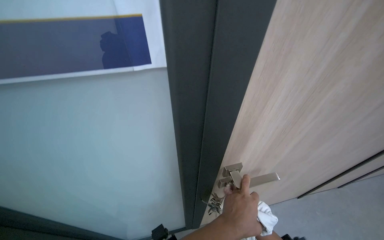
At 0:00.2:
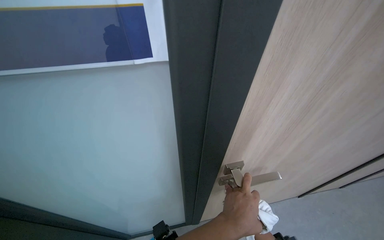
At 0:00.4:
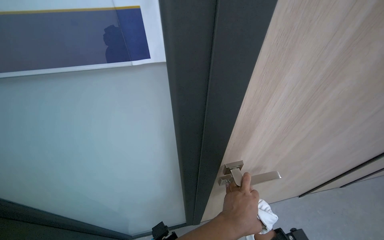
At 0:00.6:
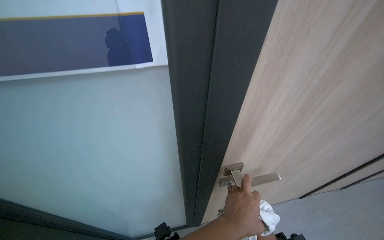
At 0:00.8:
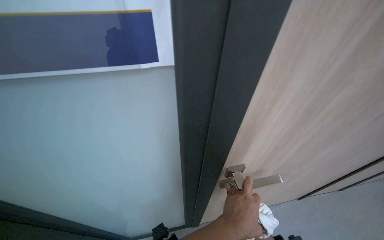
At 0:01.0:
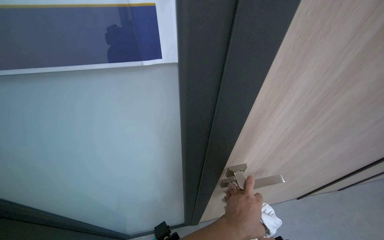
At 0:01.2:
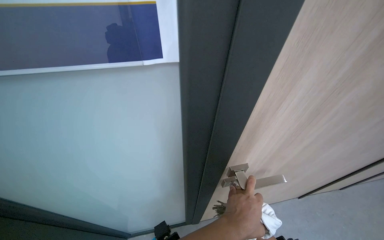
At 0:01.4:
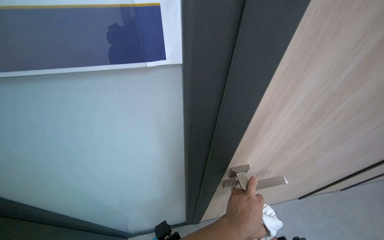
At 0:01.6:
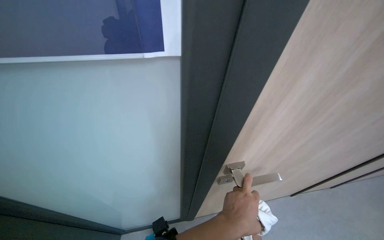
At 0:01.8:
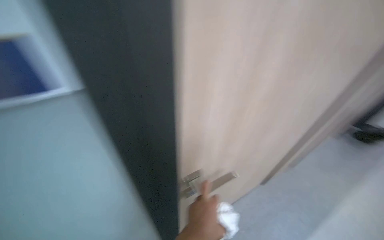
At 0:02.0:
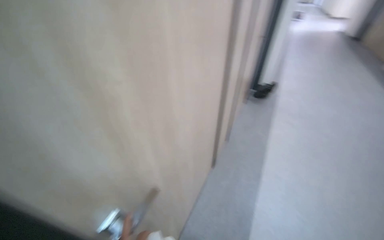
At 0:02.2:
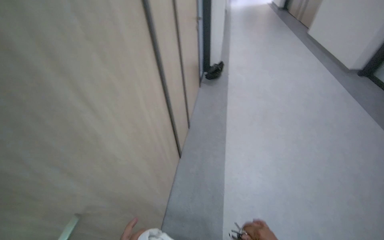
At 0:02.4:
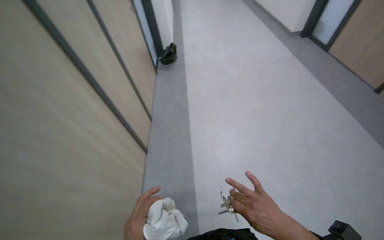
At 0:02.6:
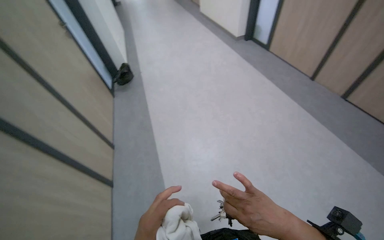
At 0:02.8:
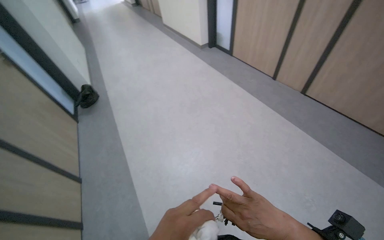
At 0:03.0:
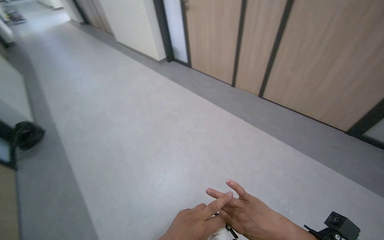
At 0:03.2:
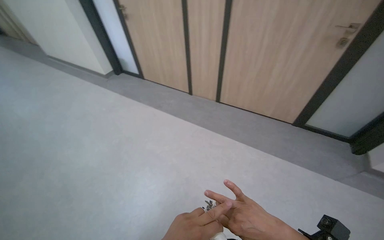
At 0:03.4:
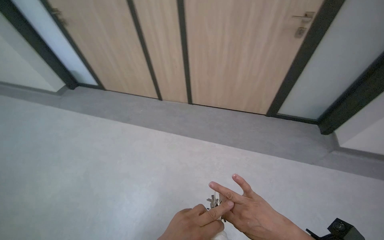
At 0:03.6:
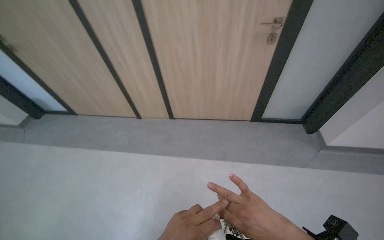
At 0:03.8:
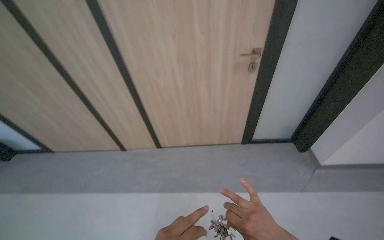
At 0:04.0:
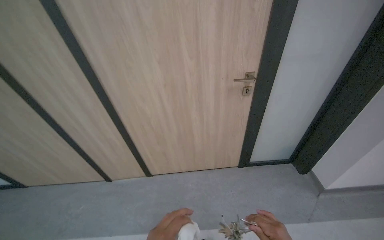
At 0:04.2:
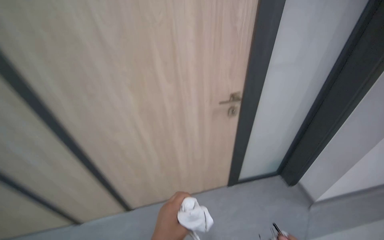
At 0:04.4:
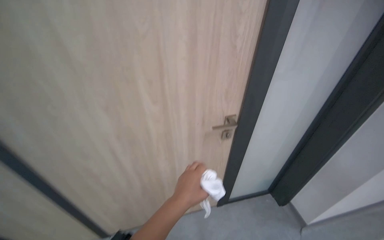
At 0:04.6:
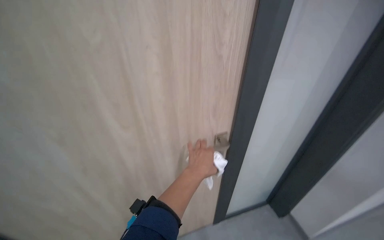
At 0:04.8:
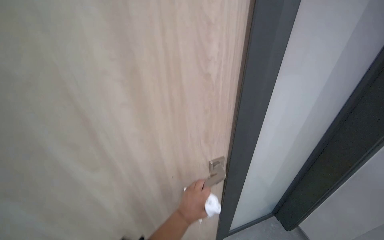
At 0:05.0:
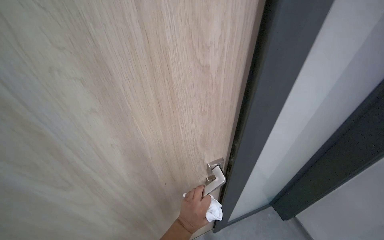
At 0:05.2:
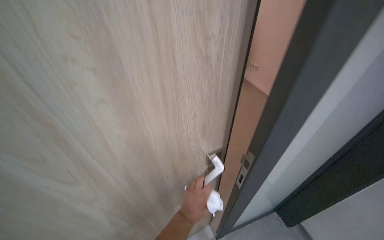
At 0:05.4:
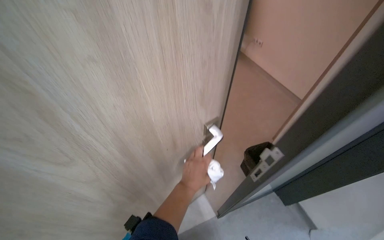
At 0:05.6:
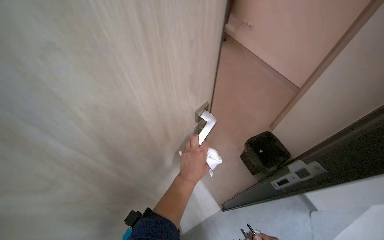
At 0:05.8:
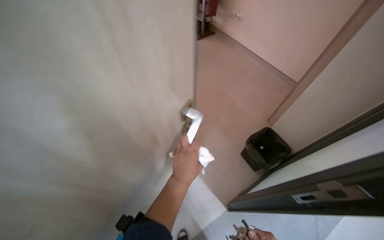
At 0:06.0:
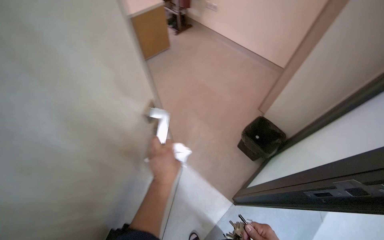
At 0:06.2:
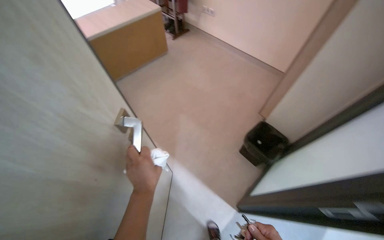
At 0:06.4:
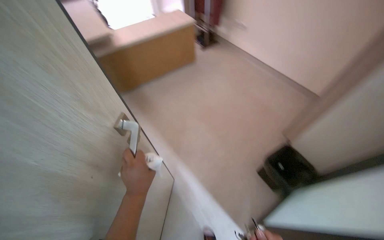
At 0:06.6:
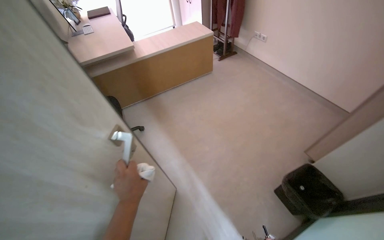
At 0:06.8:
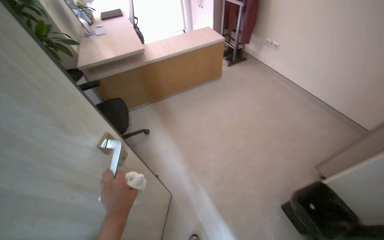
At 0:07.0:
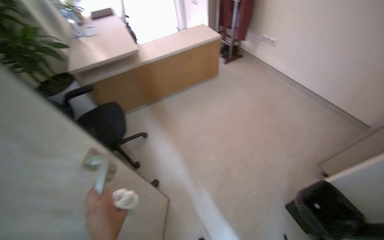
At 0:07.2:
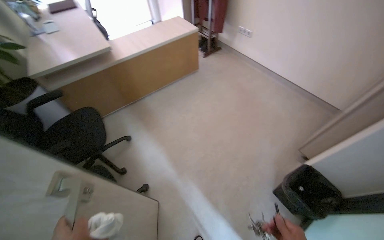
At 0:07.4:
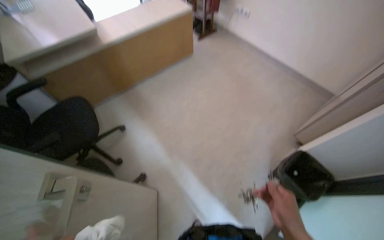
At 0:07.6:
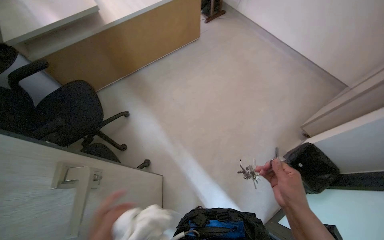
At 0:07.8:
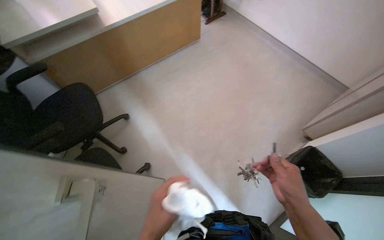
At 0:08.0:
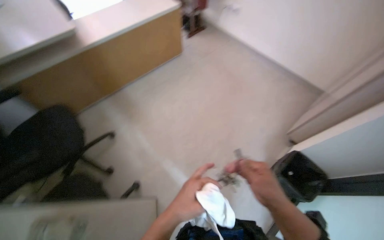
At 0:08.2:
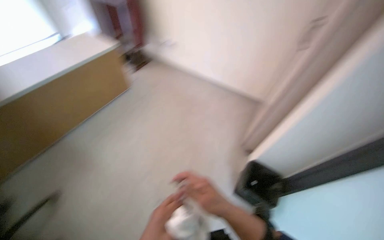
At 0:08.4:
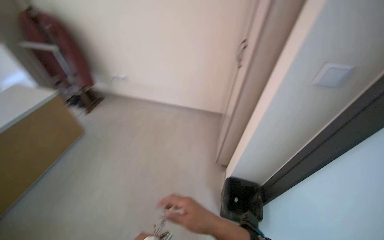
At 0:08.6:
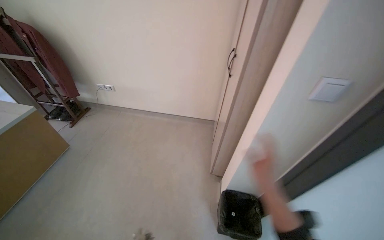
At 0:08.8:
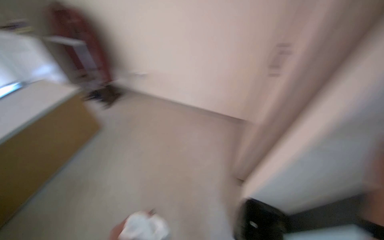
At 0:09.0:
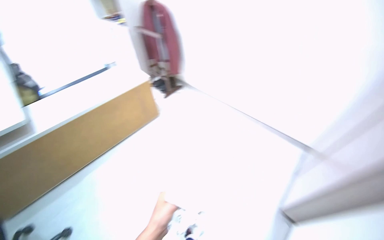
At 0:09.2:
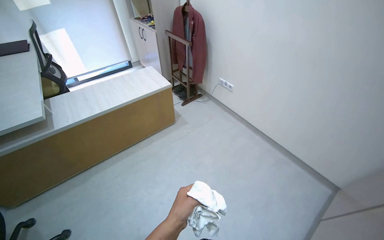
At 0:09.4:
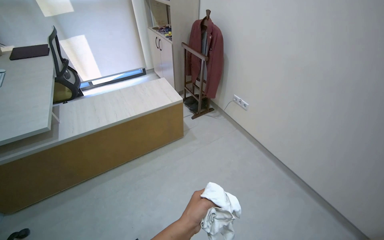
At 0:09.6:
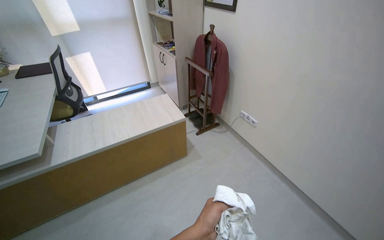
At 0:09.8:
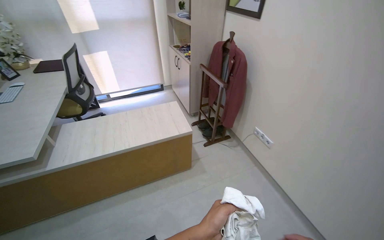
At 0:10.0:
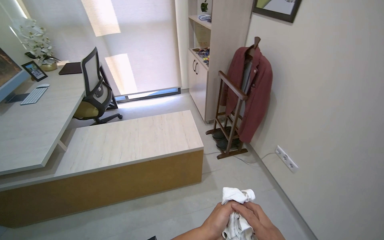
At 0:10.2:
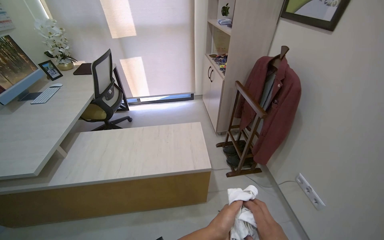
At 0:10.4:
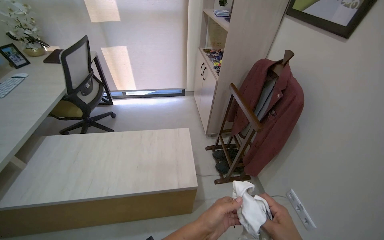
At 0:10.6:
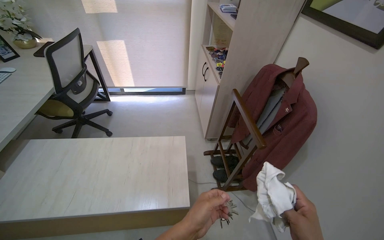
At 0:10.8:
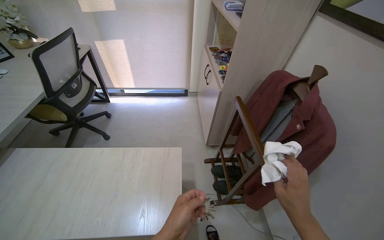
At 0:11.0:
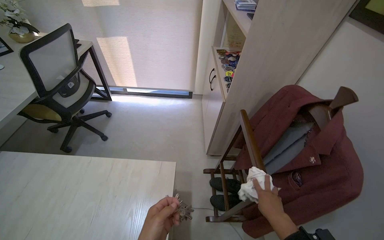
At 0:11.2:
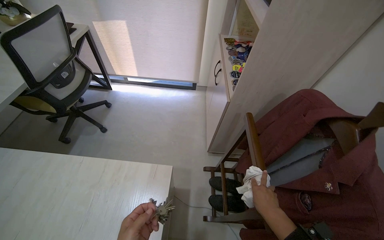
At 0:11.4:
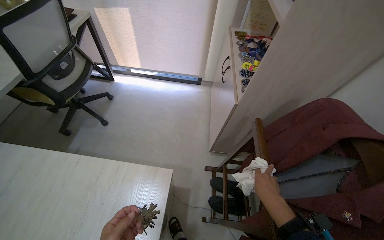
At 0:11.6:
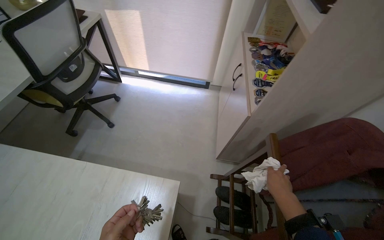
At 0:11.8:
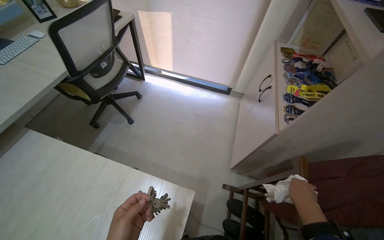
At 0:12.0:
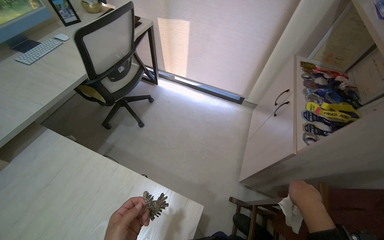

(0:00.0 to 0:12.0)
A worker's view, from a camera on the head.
Job: wiping surfaces.
The whole recording: Cleaning, organizing, and securing office room. The worker unlocks and opens the door, then cleans surfaces, organizes items, wipes the door handle, and locks the office room.
0:01.6 - 0:03.0: The head travels roughly 80 cm. The wearer looks some 120 degrees further to the right.
0:03.0 - 0:04.4: The camera is carried roughly 1 m. The head turns to the right by about 60 degrees. The wearer looks about 25 degrees further upward.
0:07.6 - 0:09.0: The camera travels about 40 cm. The view tips upward by about 20 degrees.
0:09.0 - 0:10.4: The wearer moves approximately 1 m. The wearer looks roughly 40 degrees further to the left.
0:10.4 - 0:12.0: The head travels about 70 cm. The wearer looks some 30 degrees further to the left.

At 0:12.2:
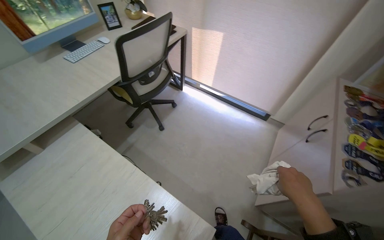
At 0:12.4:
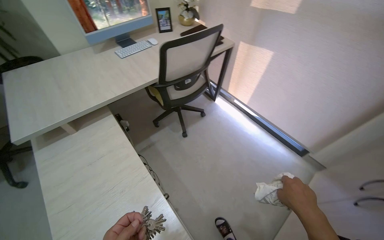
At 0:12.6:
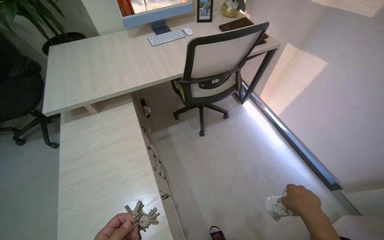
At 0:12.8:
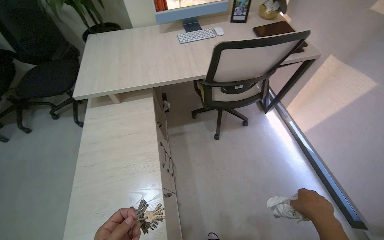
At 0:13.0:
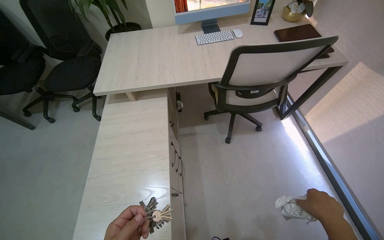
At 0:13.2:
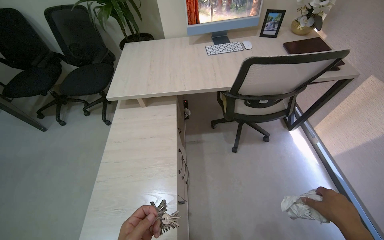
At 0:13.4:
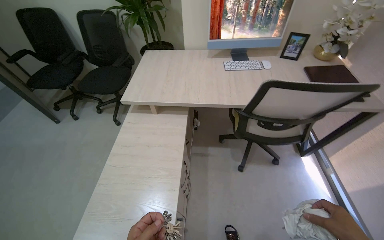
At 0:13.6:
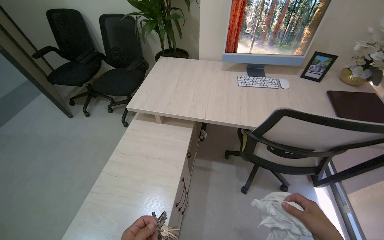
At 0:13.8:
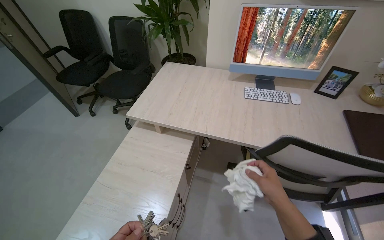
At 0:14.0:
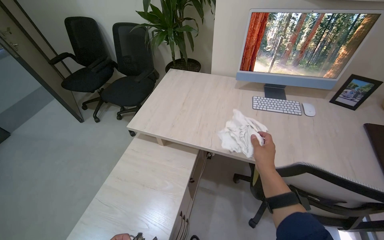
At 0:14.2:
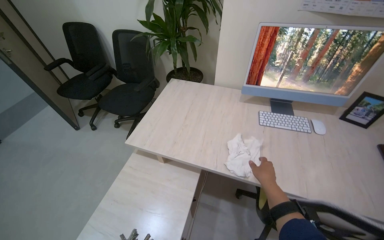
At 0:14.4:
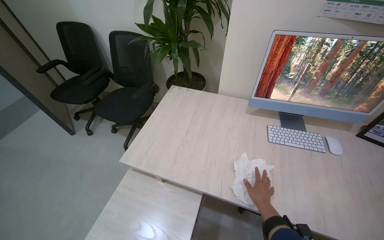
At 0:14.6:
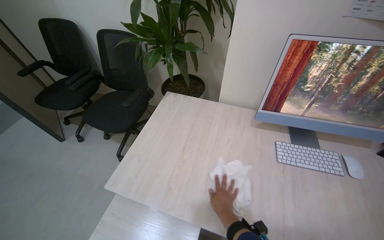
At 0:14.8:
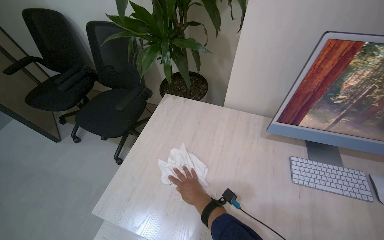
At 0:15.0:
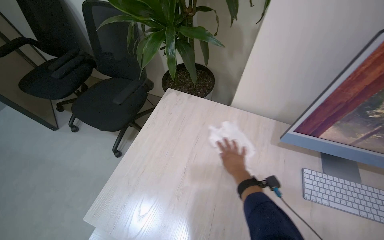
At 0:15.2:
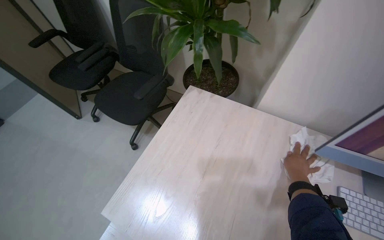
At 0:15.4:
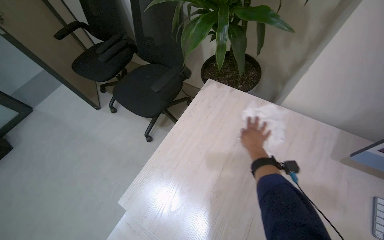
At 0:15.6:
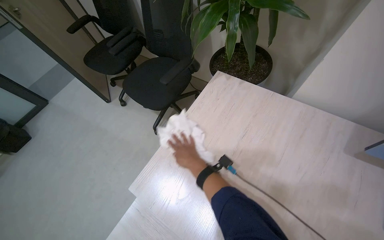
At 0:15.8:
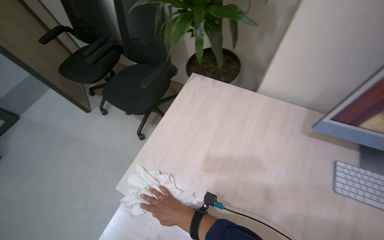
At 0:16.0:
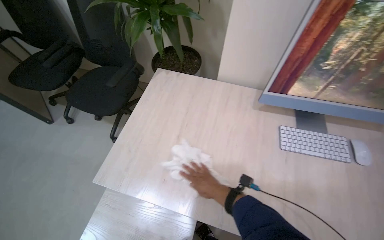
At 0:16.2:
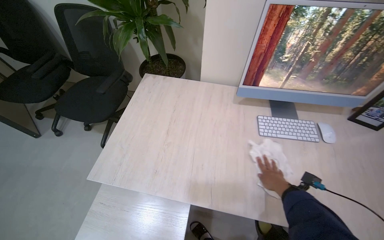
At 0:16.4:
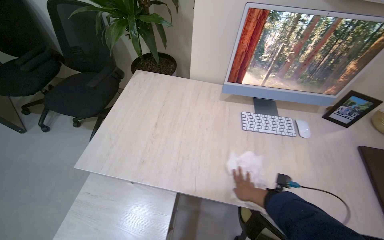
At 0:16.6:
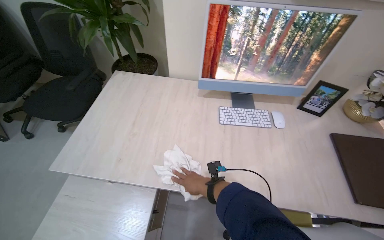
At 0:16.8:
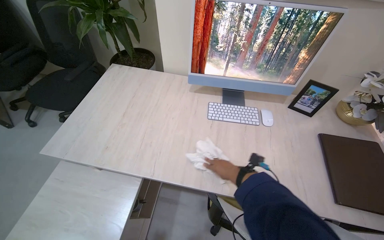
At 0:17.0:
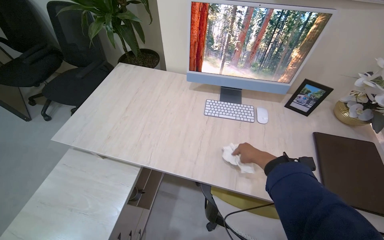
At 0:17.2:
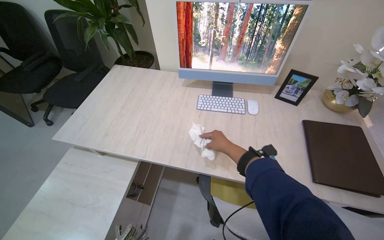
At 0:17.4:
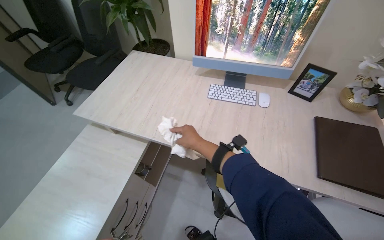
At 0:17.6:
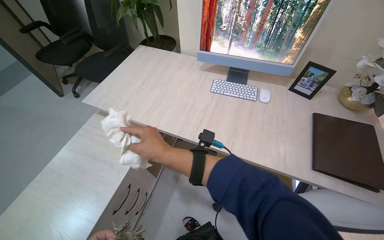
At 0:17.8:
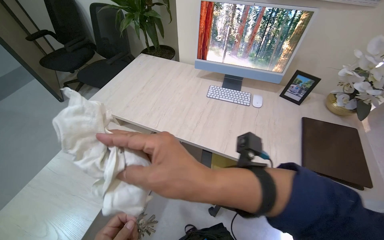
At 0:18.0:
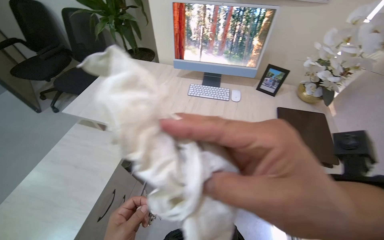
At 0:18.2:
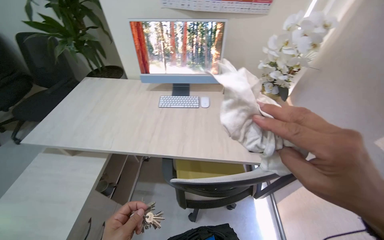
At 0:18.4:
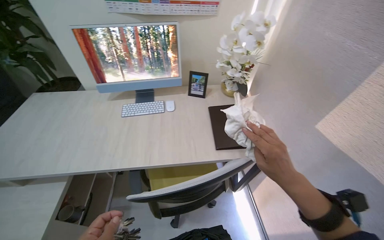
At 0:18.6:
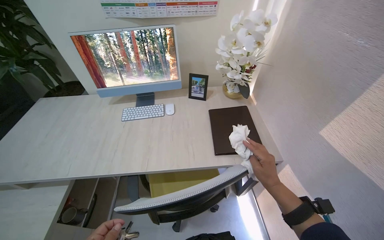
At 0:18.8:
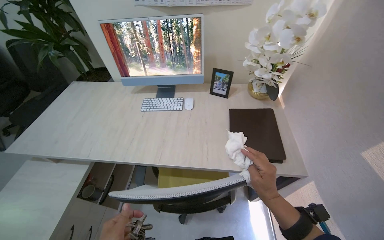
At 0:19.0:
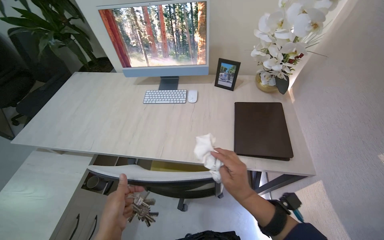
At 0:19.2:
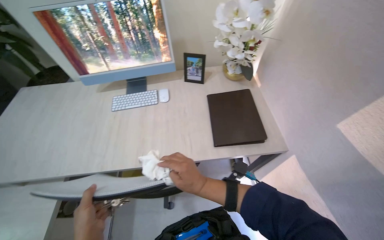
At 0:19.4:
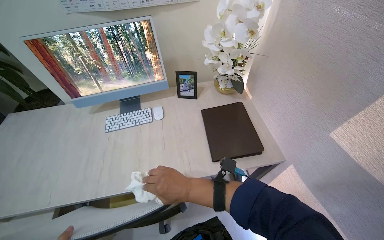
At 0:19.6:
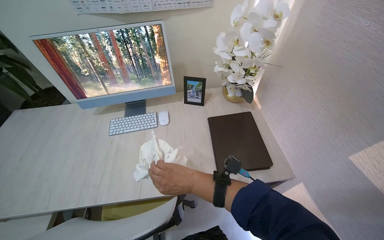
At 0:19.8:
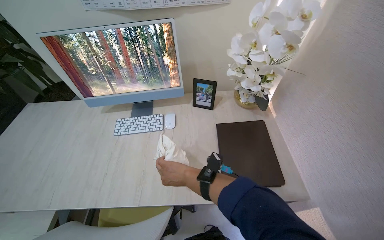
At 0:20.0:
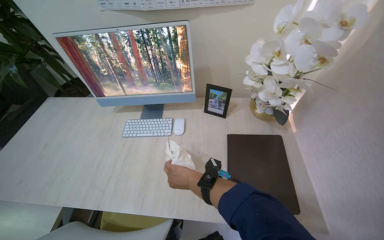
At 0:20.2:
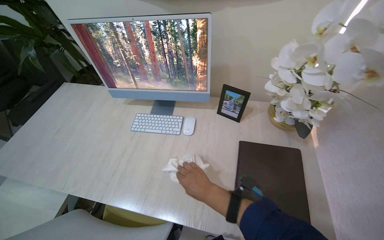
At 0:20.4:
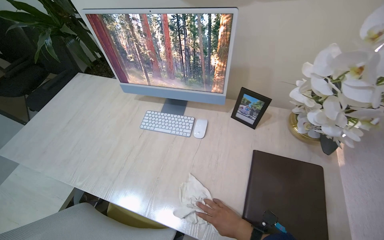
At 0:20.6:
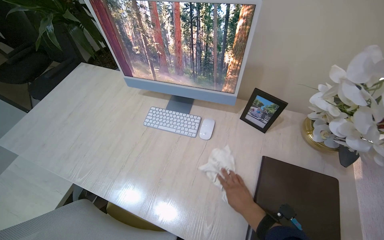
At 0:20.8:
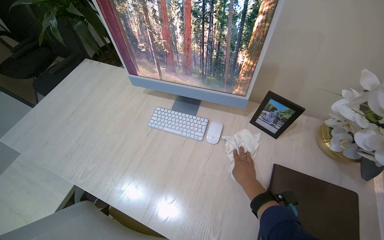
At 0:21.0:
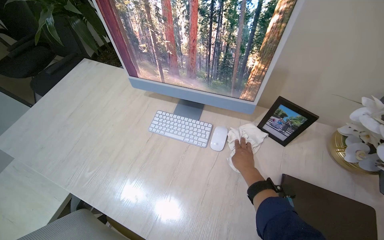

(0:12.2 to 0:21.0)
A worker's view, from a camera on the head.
Job: wiping surfaces.
The whole recording: Cleaning, organizing, and securing office room. The worker unlocks and opens the door, then cleans surfaces, organizes items, wipes the door handle, and locks the office room.
0:12.2 - 0:13.6: The head turns to the left by approximately 70 degrees.
0:13.6 - 0:15.2: The camera is carried approximately 80 cm. The head rotates roughly 15 degrees to the left.
0:15.2 - 0:16.6: The head turns to the right by roughly 20 degrees. The right hand swings left and right, about 35 cm each way, with 2 reversals.
0:16.6 - 0:18.0: The wearer moves about 40 cm.
0:18.0 - 0:19.6: The head rotates about 25 degrees to the right. The right hand travels farther from the camera by approximately 40 cm.
0:19.6 - 0:21.0: The head turns to the left by roughly 30 degrees. The right hand travels down the picture and back again, some 5 cm each way.
